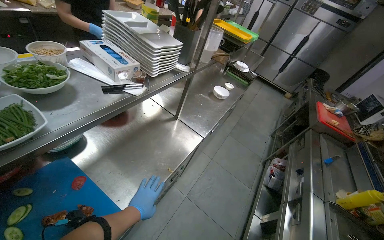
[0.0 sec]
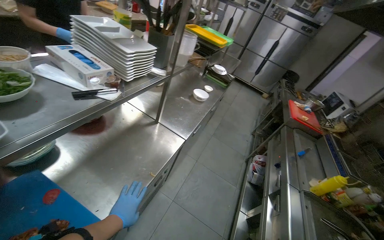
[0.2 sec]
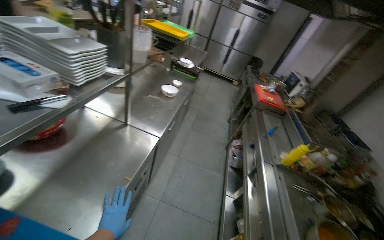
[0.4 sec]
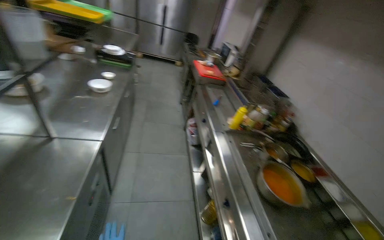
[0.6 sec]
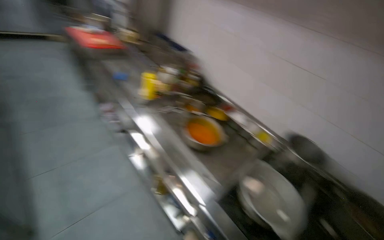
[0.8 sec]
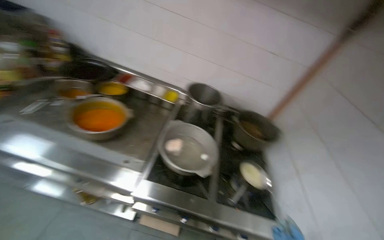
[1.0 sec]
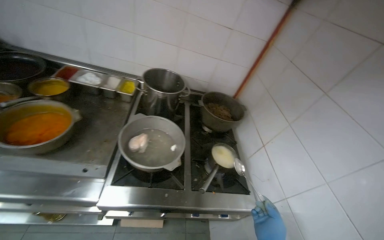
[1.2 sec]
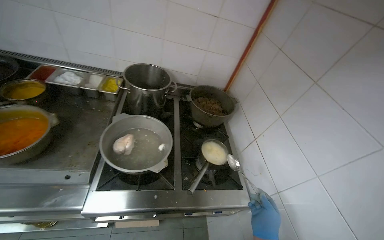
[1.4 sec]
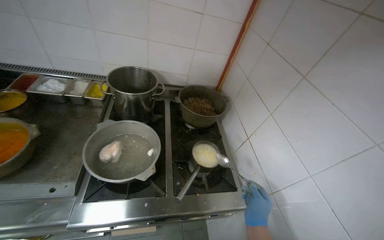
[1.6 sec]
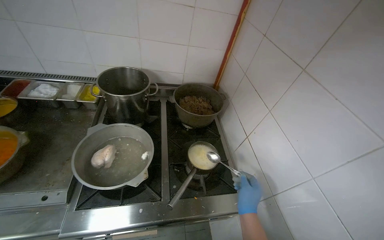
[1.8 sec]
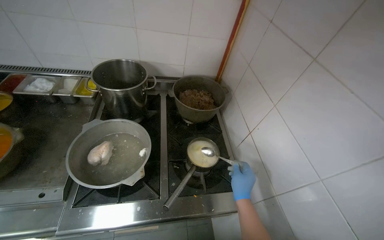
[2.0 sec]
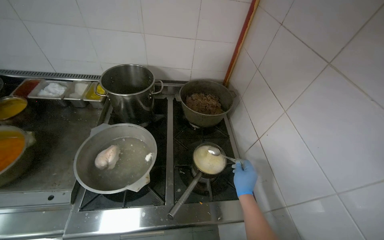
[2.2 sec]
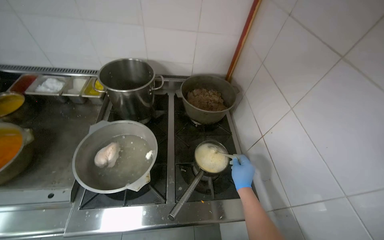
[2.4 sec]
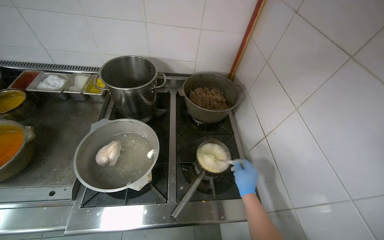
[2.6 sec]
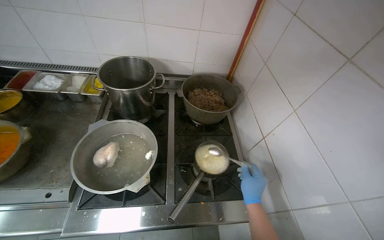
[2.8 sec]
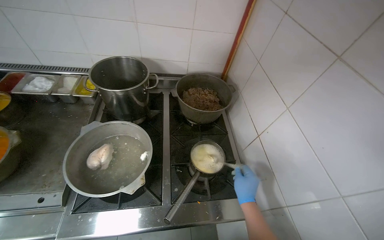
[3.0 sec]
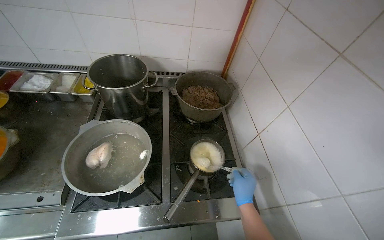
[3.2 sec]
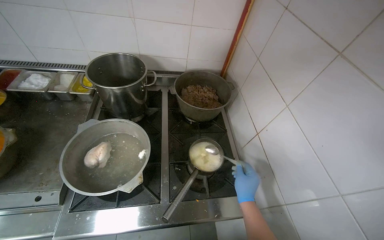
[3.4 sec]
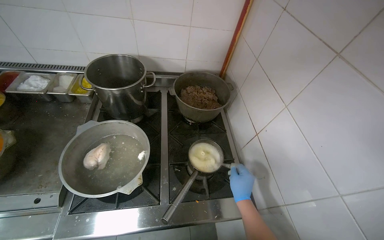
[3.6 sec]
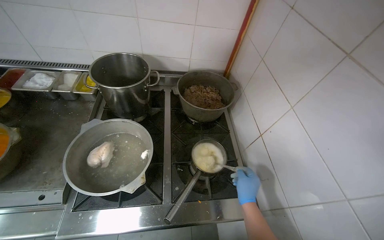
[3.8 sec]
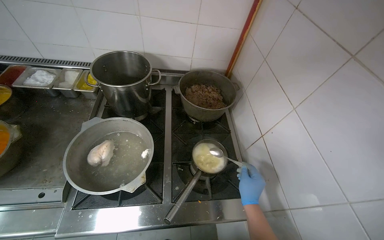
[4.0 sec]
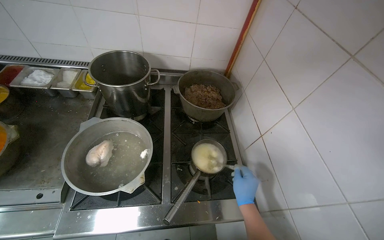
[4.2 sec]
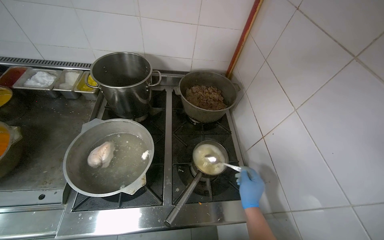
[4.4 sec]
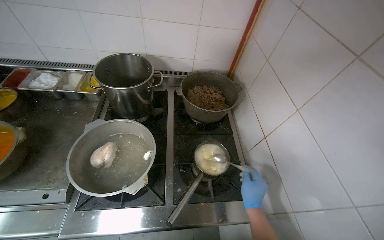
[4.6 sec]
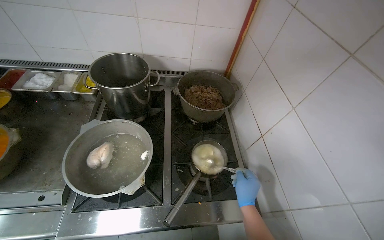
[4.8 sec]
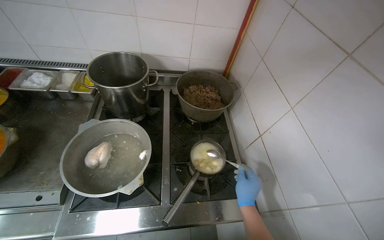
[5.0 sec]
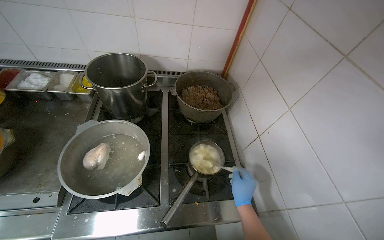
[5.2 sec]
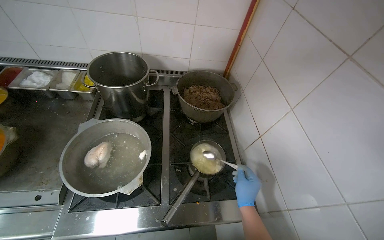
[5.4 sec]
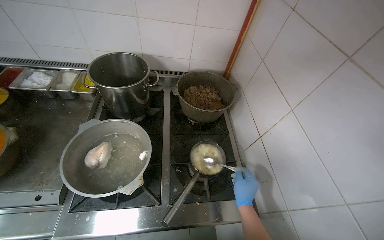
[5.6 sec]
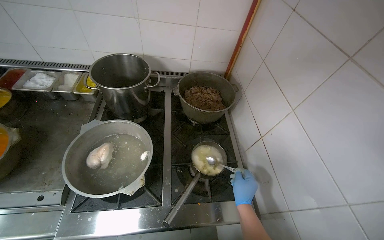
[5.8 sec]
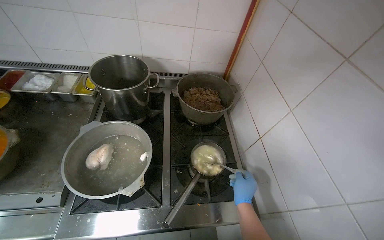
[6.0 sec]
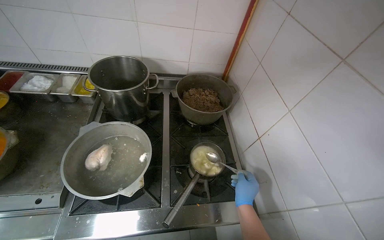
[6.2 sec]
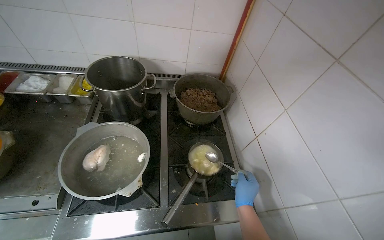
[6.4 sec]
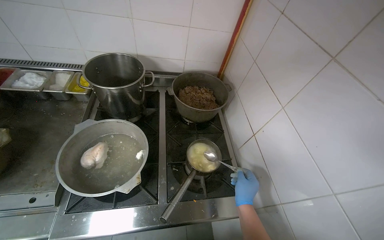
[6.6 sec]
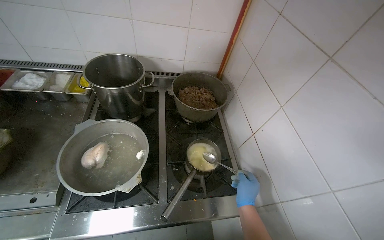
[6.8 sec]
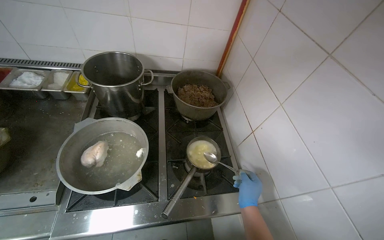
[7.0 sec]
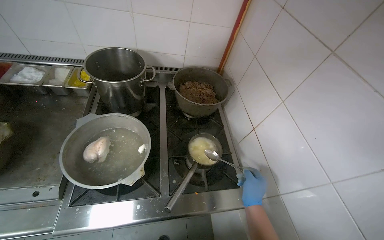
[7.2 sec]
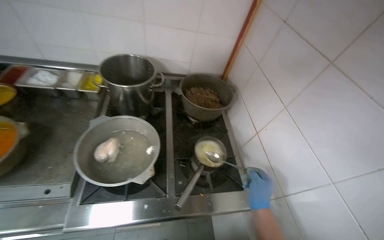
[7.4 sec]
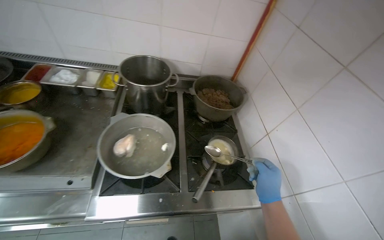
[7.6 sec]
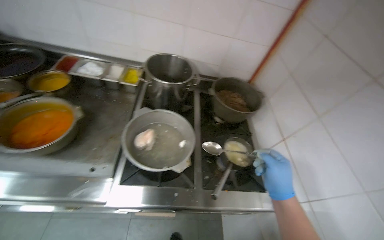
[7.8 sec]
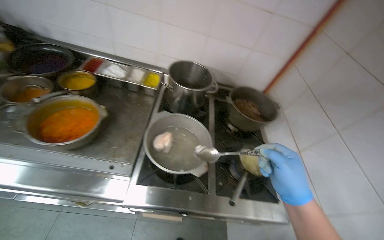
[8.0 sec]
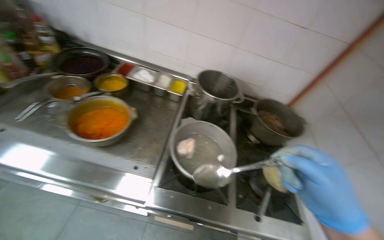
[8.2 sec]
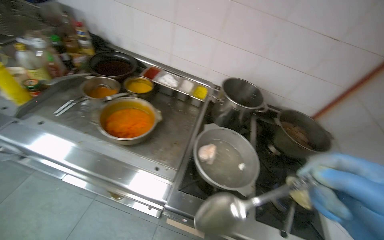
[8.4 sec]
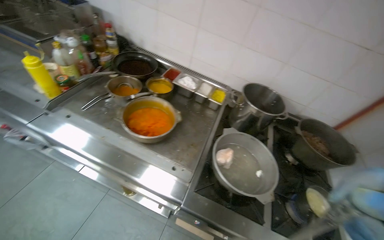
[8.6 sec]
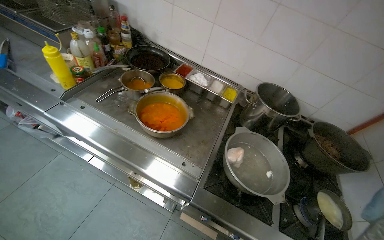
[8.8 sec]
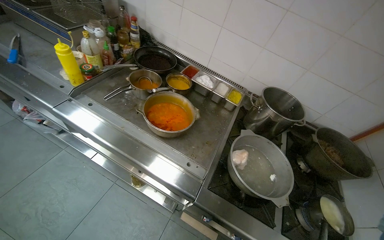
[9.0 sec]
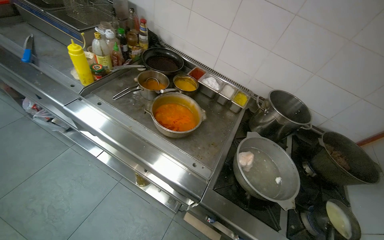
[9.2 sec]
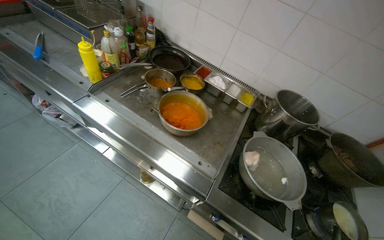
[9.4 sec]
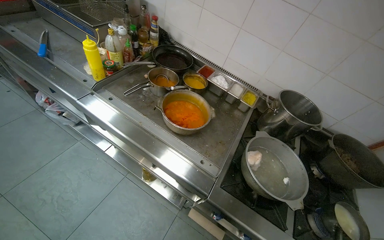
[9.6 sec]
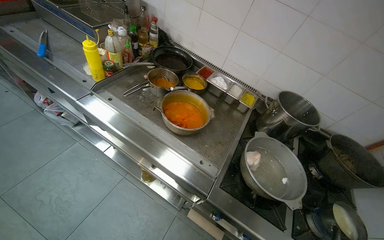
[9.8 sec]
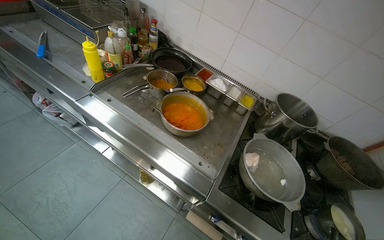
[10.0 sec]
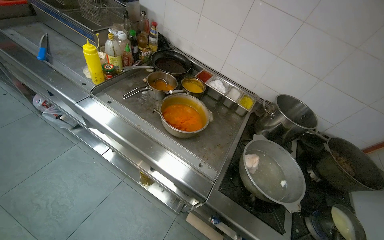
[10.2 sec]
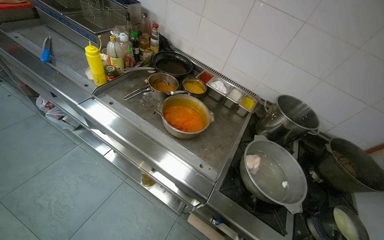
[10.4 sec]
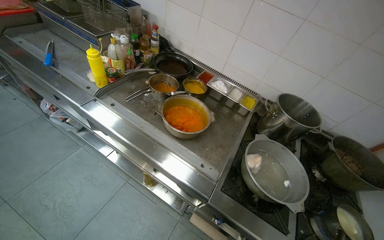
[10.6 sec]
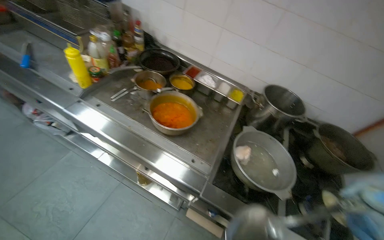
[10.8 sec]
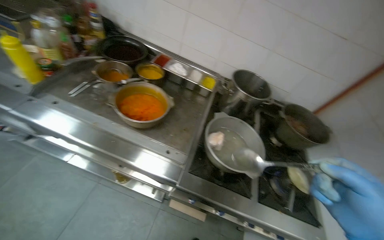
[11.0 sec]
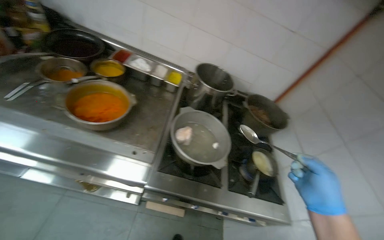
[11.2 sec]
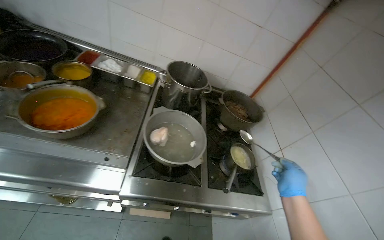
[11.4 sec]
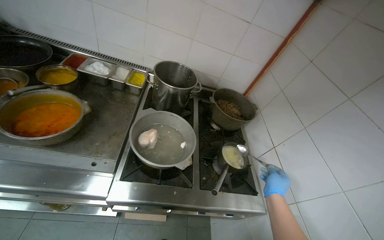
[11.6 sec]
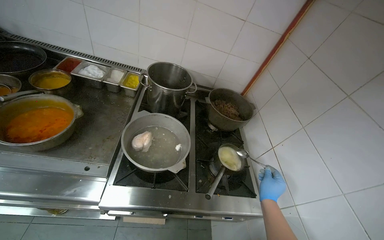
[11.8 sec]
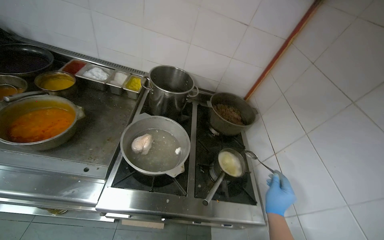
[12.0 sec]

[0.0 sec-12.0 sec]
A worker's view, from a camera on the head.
Job: cooking food.
The whole recording: Stirring contents in pot. The worker stirs the contents in a small pot on the stove.
0.0 sec to 1.6 sec: The camera is carried approximately 60 cm. The wearer's head swings roughly 125 degrees to the right. The wearer looks about 35 degrees further downward.
7.6 sec to 9.0 sec: The head travels to the left, some 40 cm. The head turns to the left by some 30 degrees.
10.4 sec to 12.0 sec: The wearer's head swings about 25 degrees to the right.

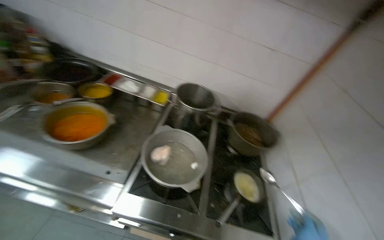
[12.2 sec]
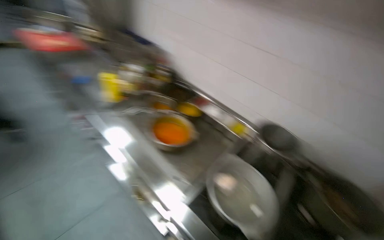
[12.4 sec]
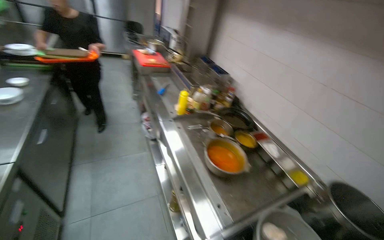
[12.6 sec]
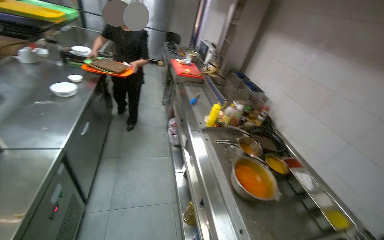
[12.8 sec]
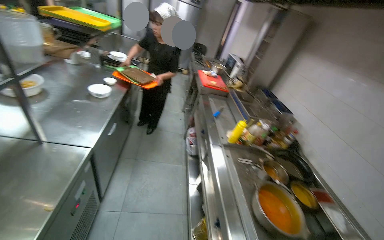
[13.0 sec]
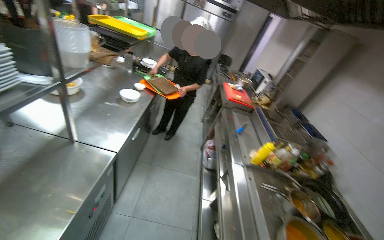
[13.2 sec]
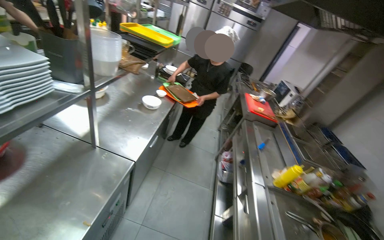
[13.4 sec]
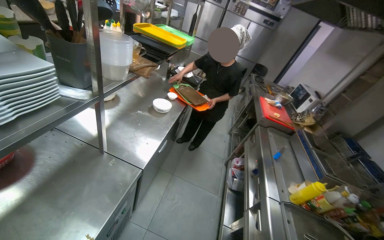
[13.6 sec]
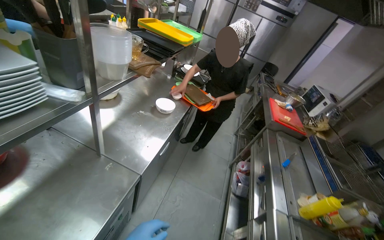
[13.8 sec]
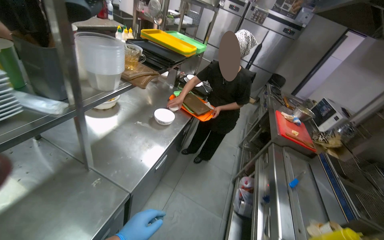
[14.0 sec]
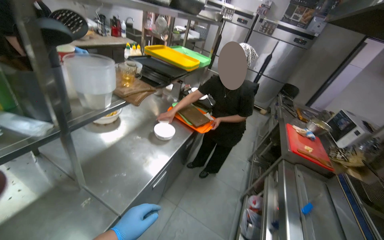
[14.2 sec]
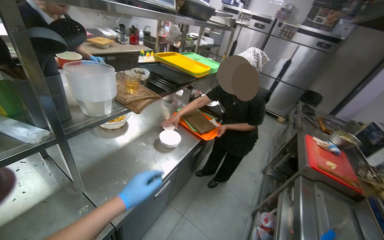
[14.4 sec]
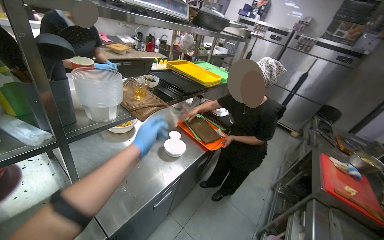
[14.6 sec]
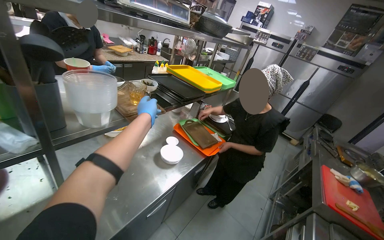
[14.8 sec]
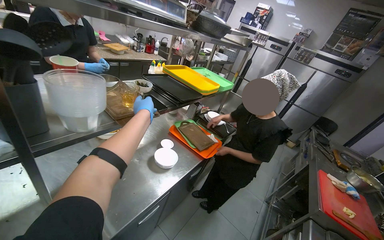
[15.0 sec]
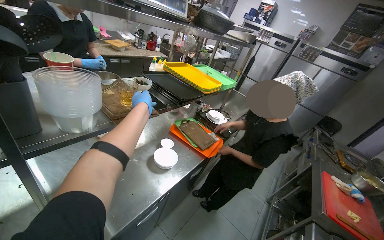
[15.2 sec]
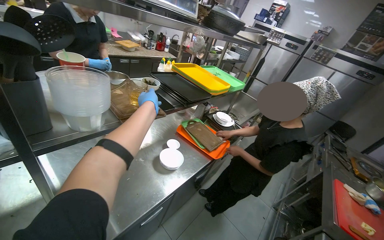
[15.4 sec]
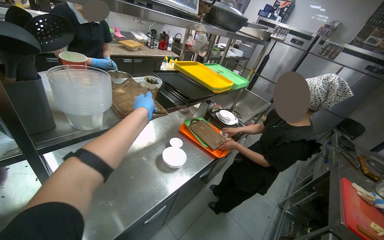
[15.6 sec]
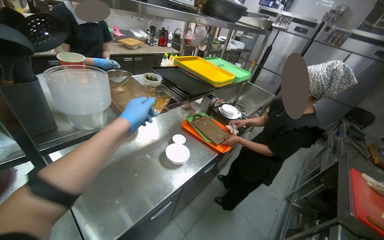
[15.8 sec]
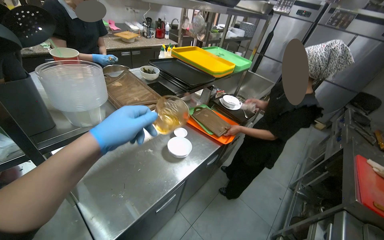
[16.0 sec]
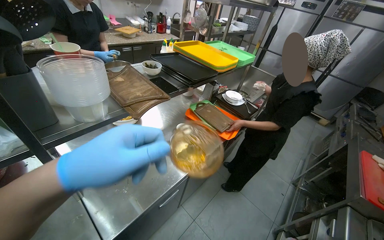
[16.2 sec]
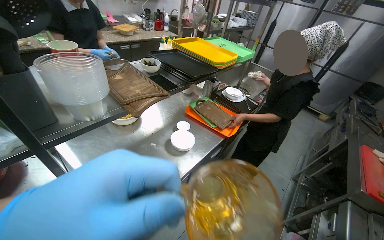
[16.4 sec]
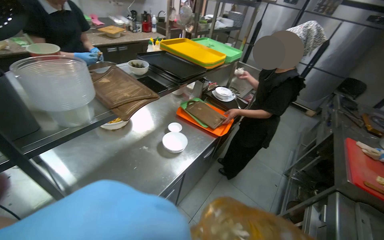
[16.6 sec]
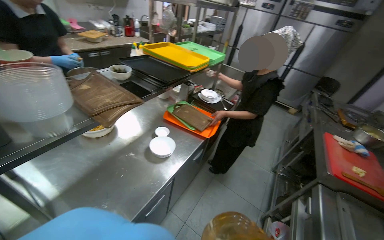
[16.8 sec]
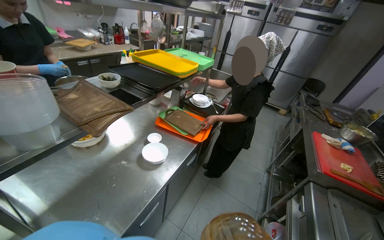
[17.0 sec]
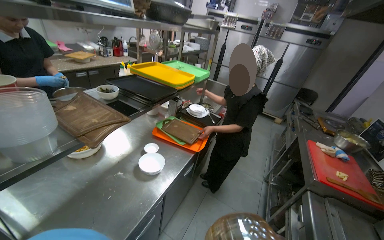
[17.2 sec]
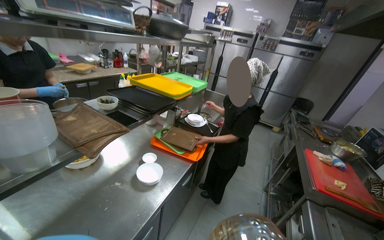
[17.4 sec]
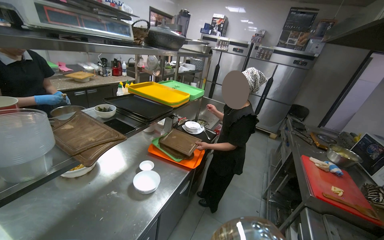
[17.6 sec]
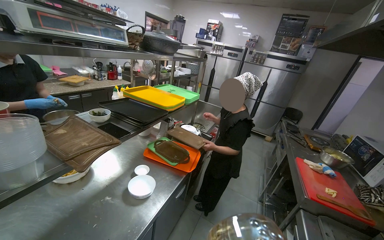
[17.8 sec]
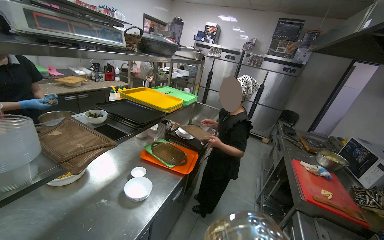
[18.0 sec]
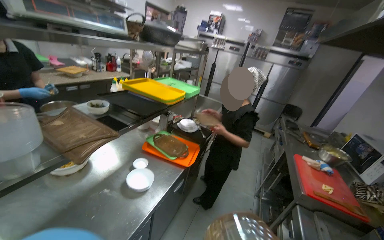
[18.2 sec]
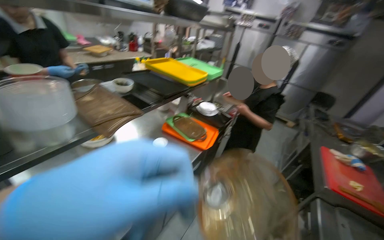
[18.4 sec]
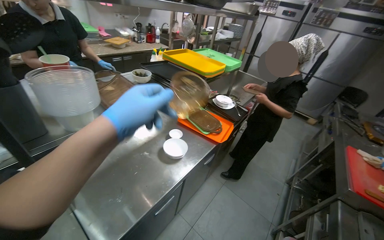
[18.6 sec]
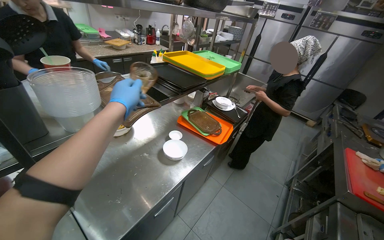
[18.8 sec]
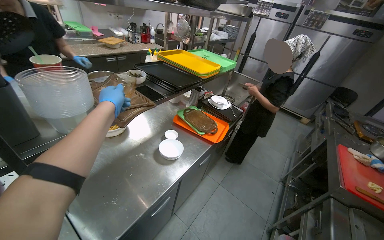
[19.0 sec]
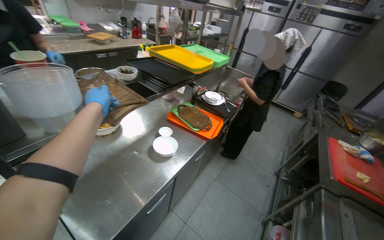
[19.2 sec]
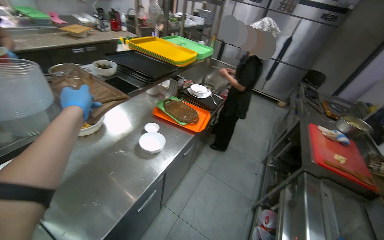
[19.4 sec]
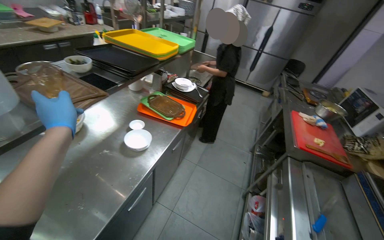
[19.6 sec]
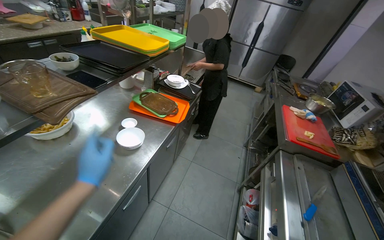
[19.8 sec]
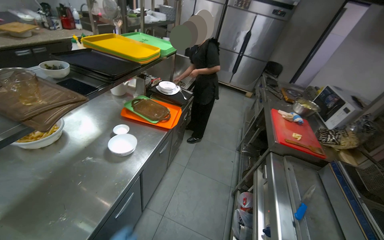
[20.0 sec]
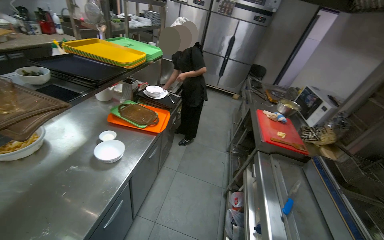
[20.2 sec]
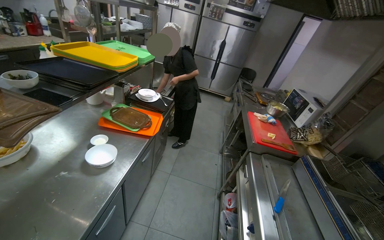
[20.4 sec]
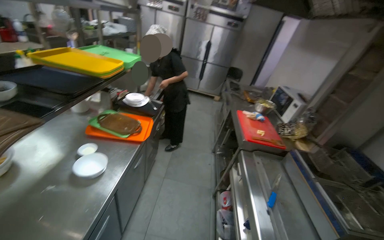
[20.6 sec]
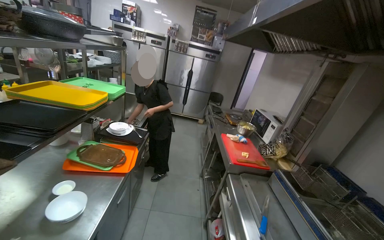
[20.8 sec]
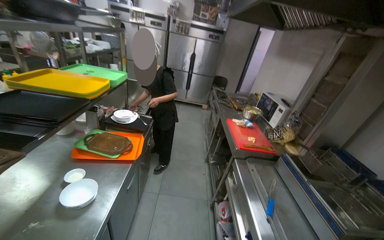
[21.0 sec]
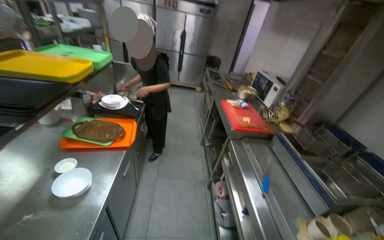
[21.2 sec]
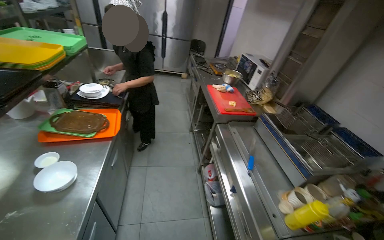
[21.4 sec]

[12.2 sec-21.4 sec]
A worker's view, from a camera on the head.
Job: cooking food.
The whole recording: Stirring contents in pot. The worker stirs the contents in a small pot on the stove.
12.2 sec to 13.8 sec: The camera travels roughly 70 cm. The head rotates about 95 degrees to the left. The wearer looks about 30 degrees further upward.
13.8 sec to 15.2 sec: The head turns to the left by about 20 degrees.
19.8 sec to 21.4 sec: The head rotates approximately 30 degrees to the right.
